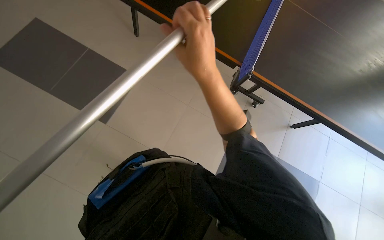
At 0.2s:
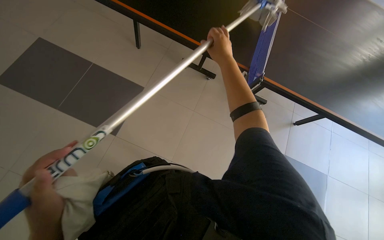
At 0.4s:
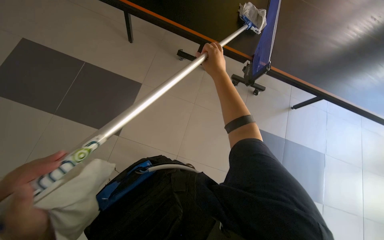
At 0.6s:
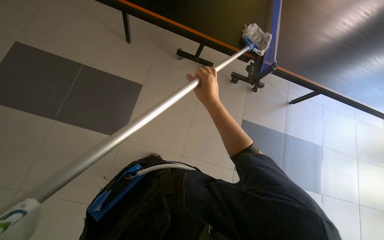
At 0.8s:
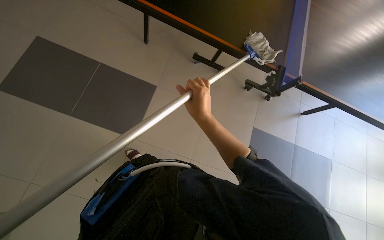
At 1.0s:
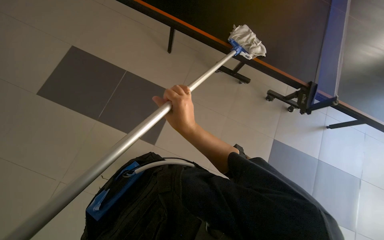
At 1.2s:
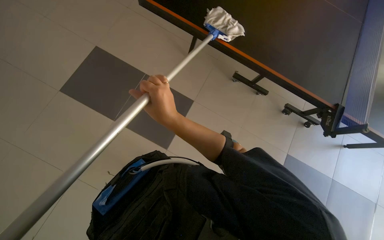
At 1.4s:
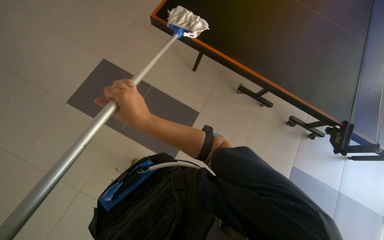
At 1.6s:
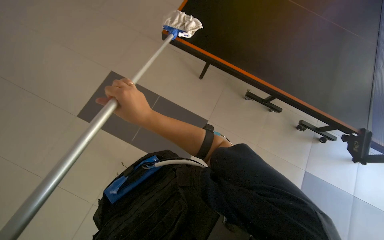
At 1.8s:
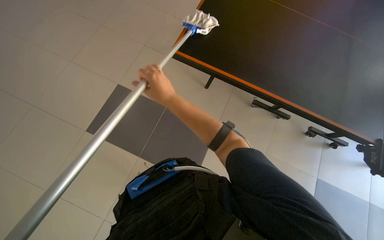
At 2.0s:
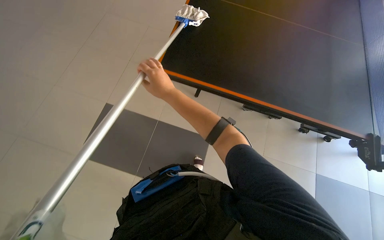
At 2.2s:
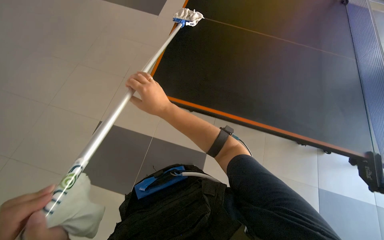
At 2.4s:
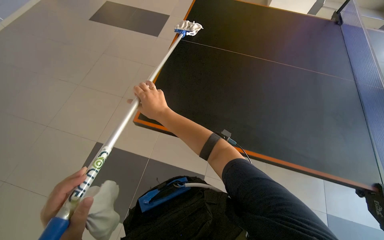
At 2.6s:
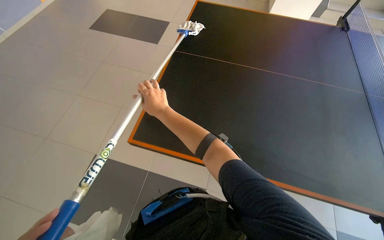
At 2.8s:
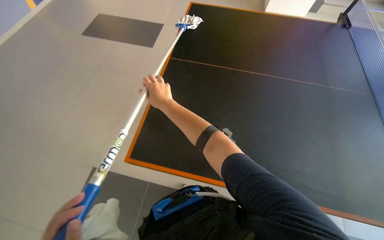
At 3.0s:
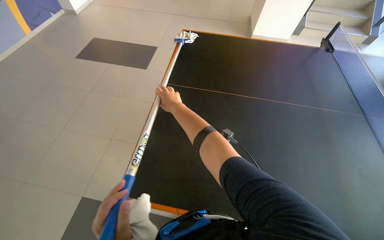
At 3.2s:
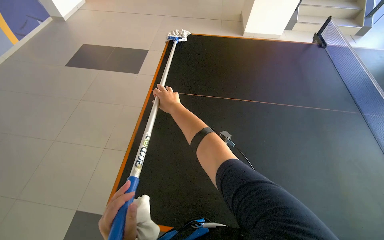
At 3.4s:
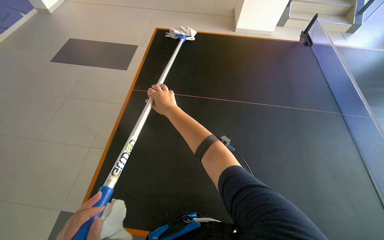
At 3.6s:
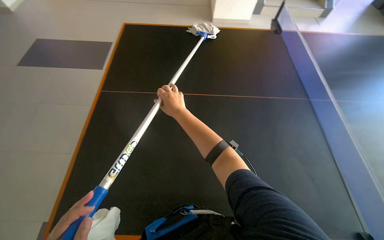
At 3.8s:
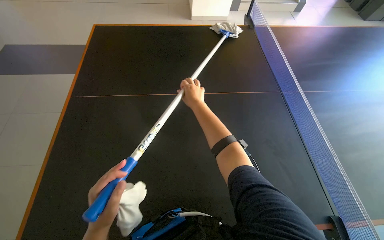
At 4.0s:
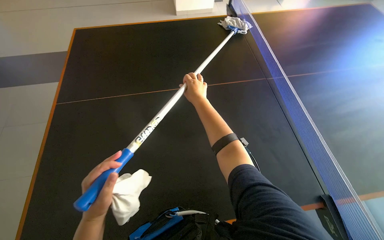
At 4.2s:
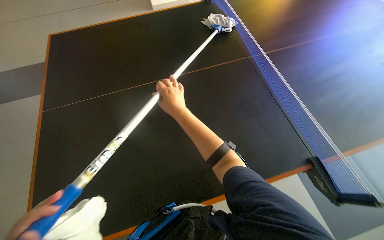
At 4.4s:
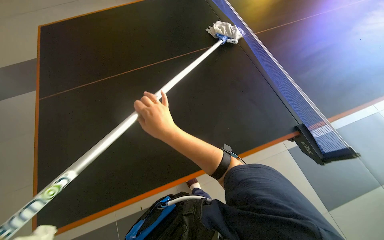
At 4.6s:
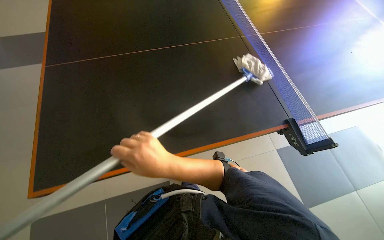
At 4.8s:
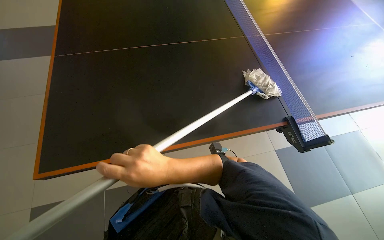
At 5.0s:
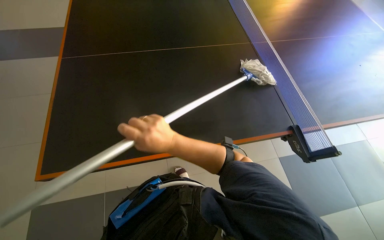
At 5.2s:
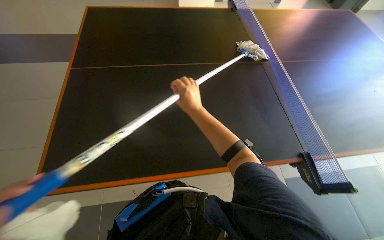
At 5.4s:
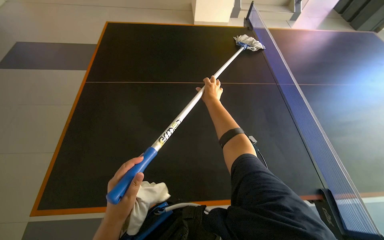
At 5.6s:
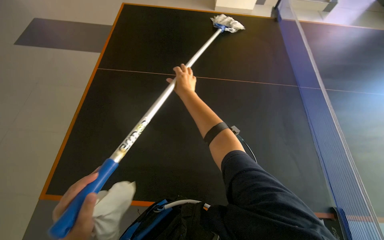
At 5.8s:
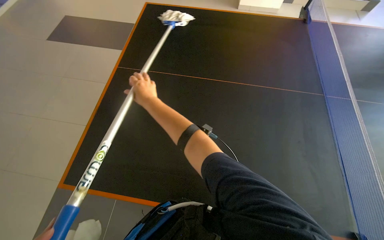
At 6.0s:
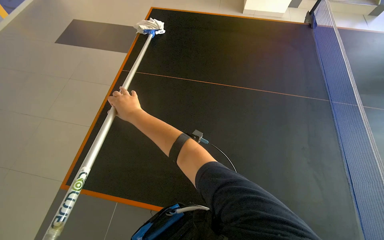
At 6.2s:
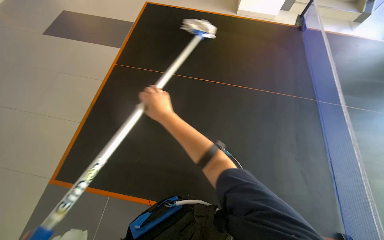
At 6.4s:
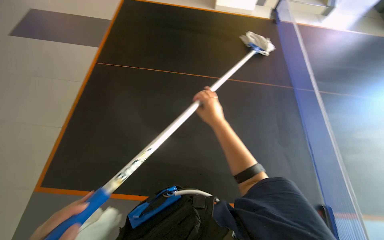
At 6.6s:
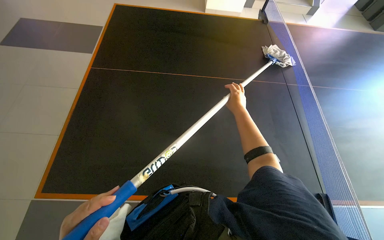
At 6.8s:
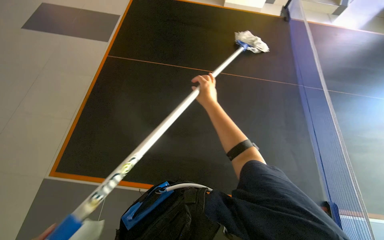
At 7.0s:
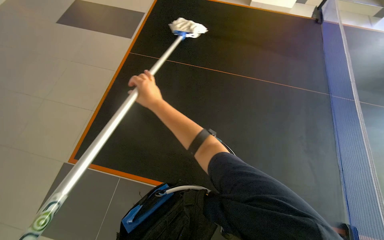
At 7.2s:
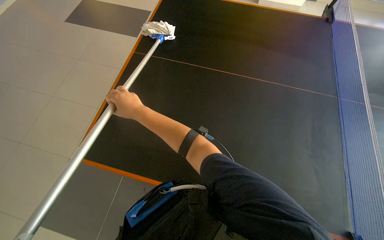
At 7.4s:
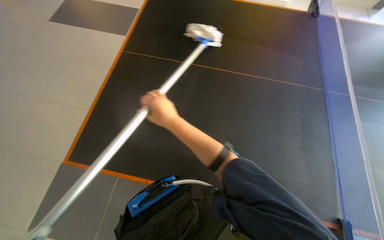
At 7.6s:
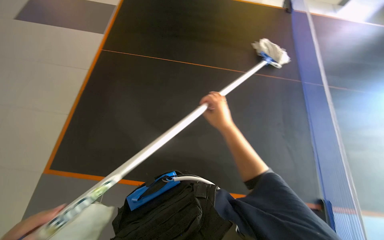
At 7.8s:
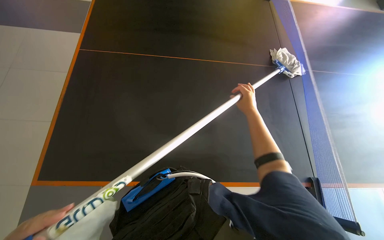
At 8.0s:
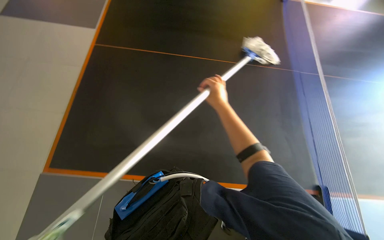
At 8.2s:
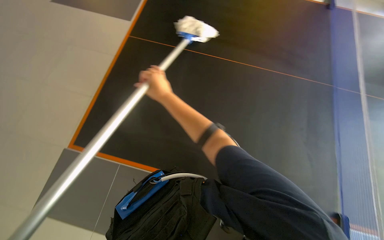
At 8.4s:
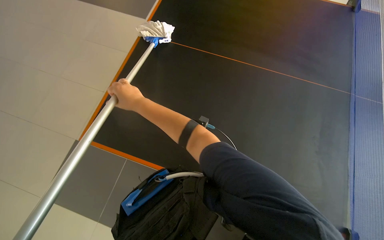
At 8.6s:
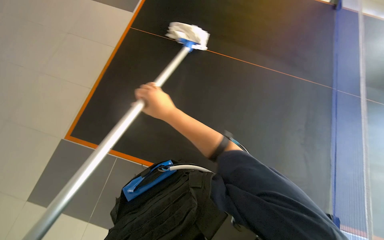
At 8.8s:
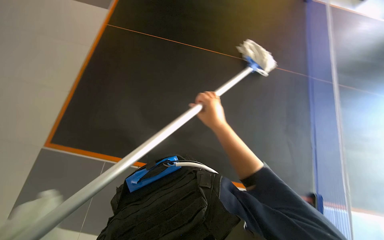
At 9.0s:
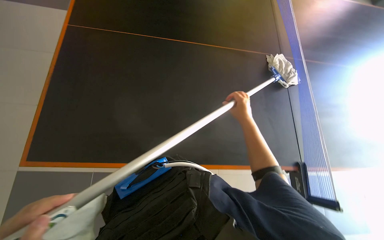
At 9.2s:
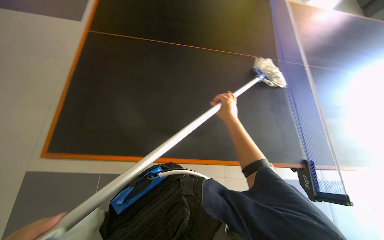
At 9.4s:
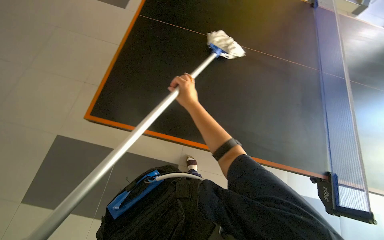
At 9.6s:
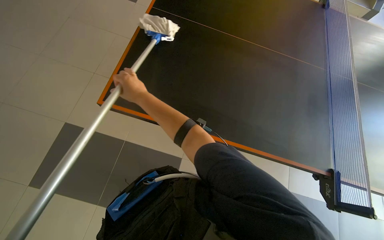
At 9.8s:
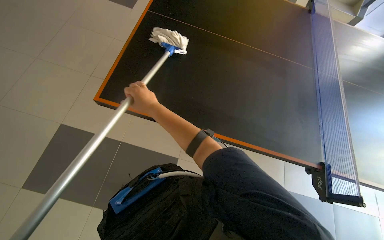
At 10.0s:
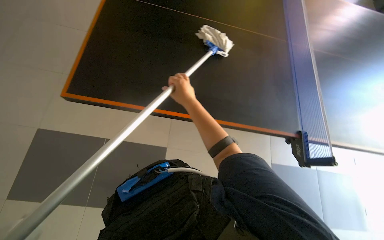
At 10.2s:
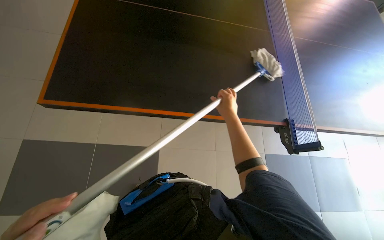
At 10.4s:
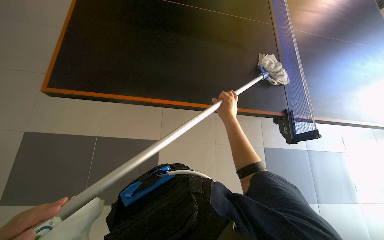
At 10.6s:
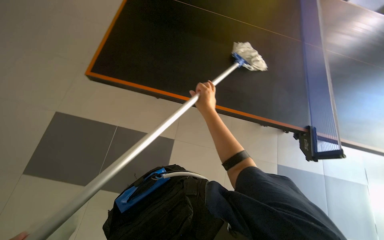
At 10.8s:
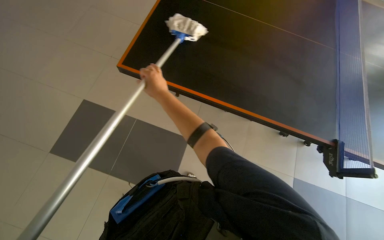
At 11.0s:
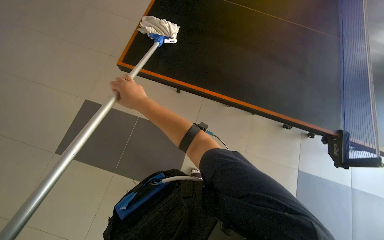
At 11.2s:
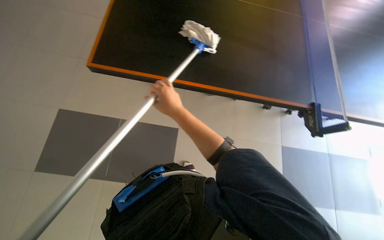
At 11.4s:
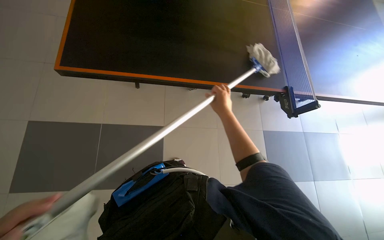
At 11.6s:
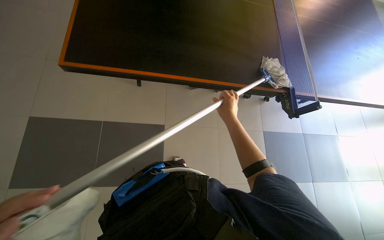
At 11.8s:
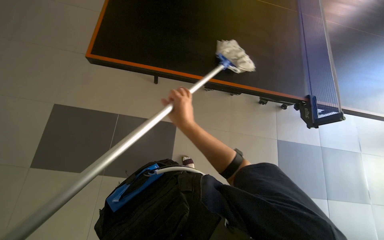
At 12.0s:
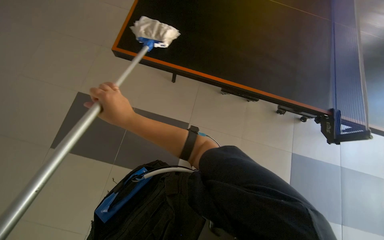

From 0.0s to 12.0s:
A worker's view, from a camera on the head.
Job: wiping surfaces.
The whole recording: Cleaning table surface with mop. The worker cleans the table surface using a mop.
From 0.0s to 1.6s: The right hand moves to the left and farther from the camera, approximately 35 cm.
From 1.6s to 3.0s: The right hand travels farther from the camera by some 10 cm.
From 3.0s to 4.4s: The right hand shifts approximately 10 cm nearer to the camera.
From 4.4s to 6.0s: The wearer's head swings about 20 degrees to the left. The right hand shifts some 25 cm to the left.
From 6.0s to 7.6s: The right hand goes left and right, approximately 35 cm each way, reversing 2 times.
From 7.6s to 9.0s: The right hand goes left and right, about 40 cm each way, reversing 2 times.
From 9.0s to 10.4s: The right hand travels to the left and back again, about 35 cm each way.
From 10.4s to 12.0s: The right hand swings left and right, about 30 cm each way, with 2 reversals.

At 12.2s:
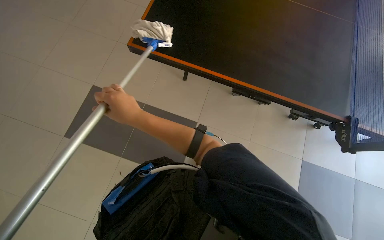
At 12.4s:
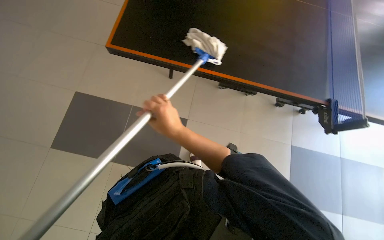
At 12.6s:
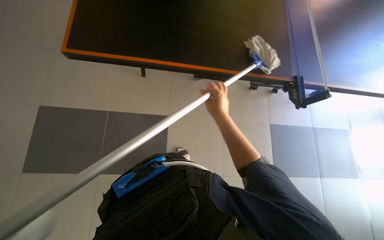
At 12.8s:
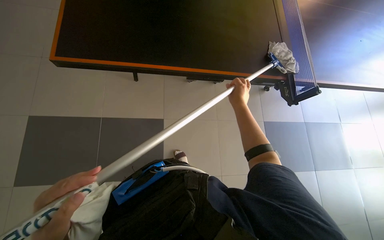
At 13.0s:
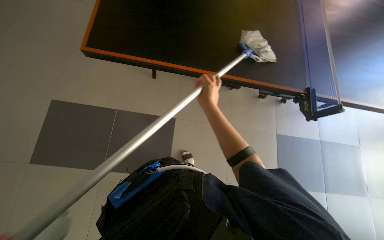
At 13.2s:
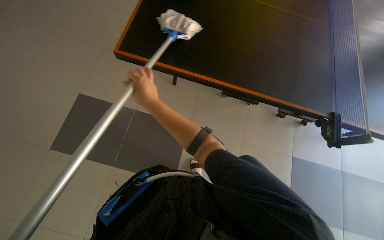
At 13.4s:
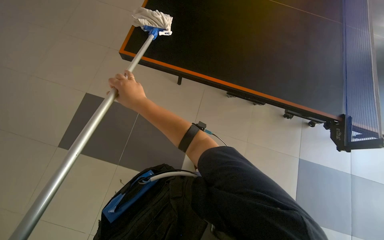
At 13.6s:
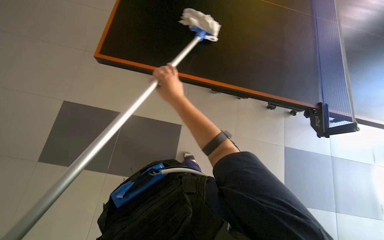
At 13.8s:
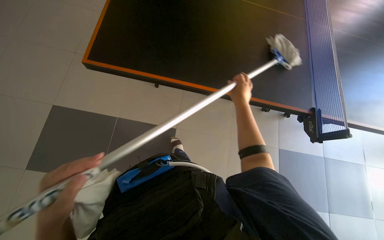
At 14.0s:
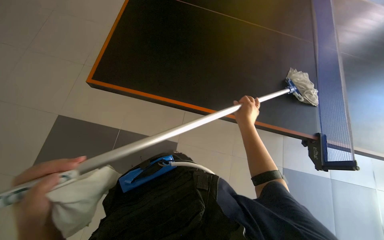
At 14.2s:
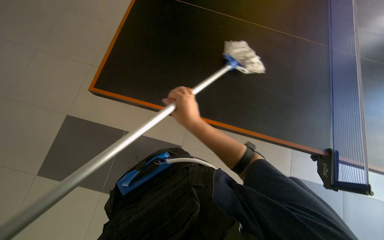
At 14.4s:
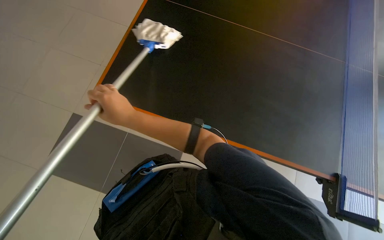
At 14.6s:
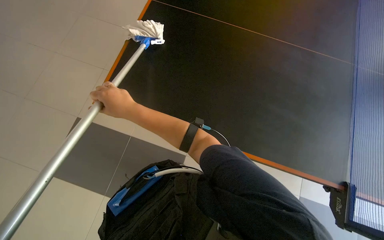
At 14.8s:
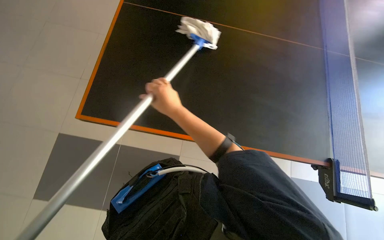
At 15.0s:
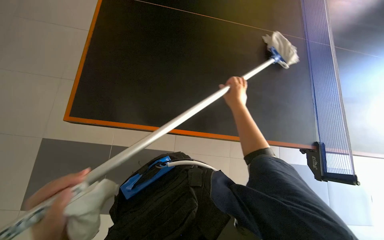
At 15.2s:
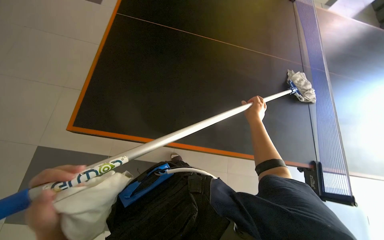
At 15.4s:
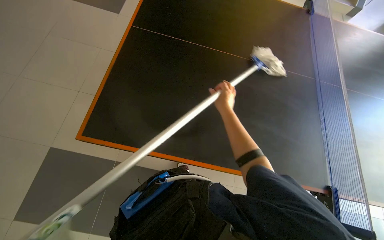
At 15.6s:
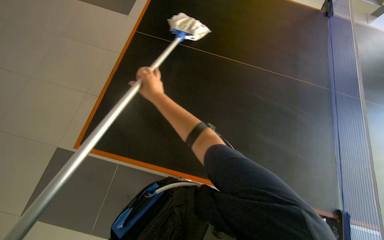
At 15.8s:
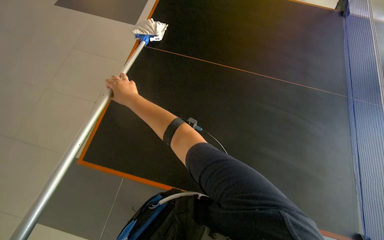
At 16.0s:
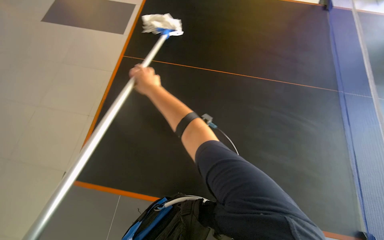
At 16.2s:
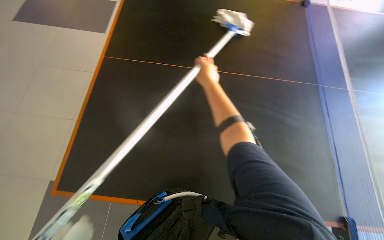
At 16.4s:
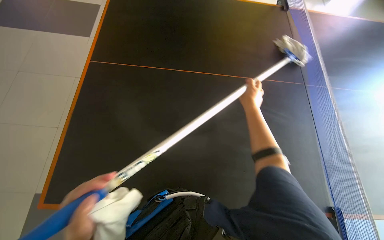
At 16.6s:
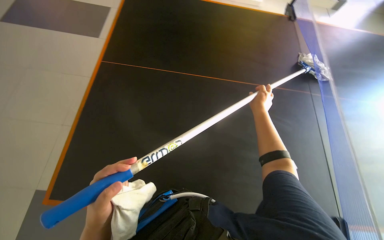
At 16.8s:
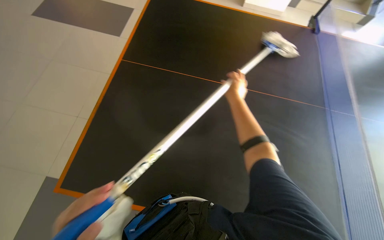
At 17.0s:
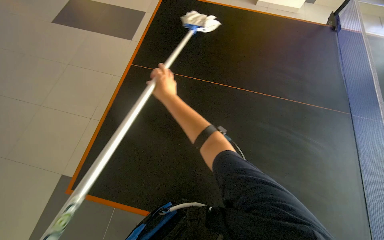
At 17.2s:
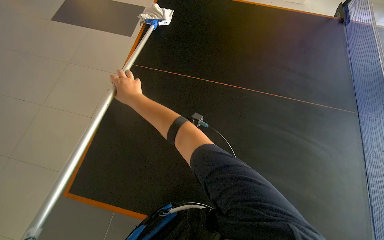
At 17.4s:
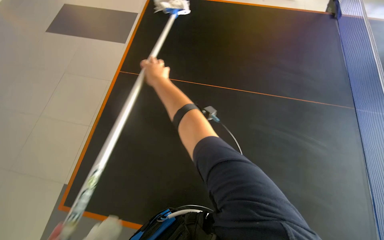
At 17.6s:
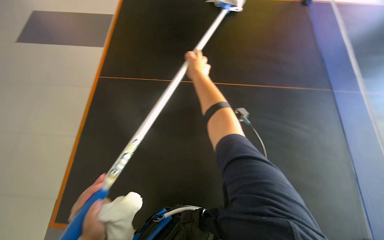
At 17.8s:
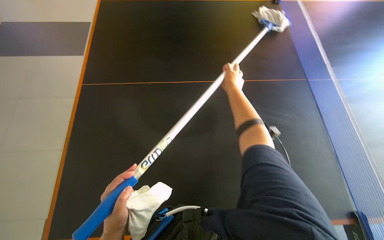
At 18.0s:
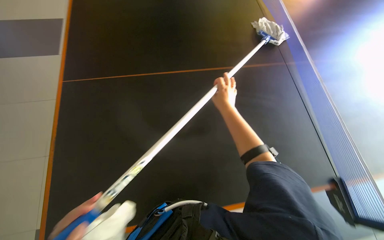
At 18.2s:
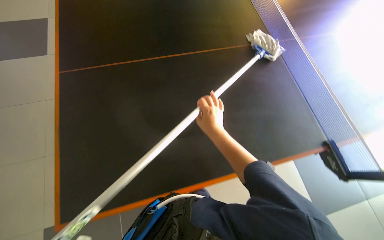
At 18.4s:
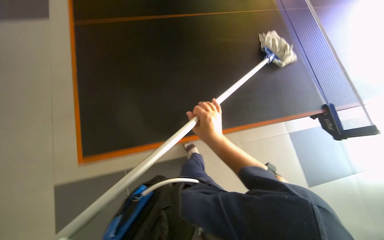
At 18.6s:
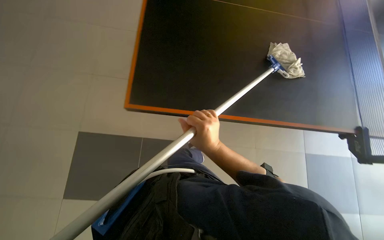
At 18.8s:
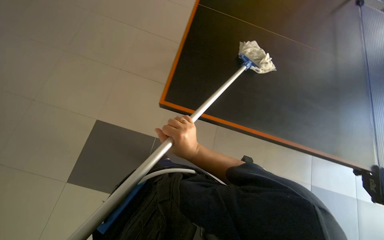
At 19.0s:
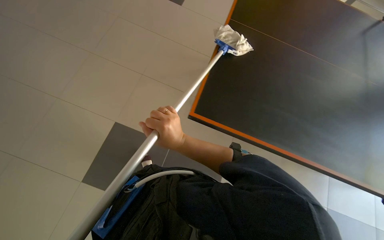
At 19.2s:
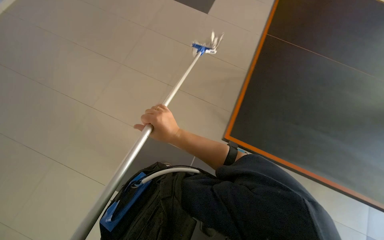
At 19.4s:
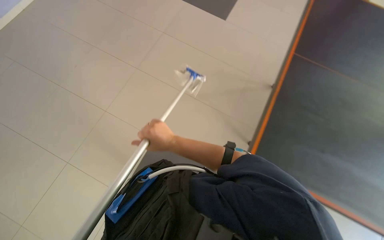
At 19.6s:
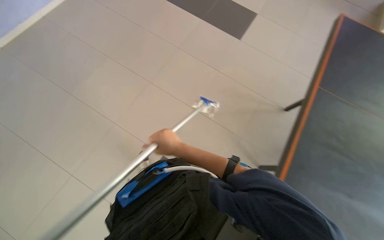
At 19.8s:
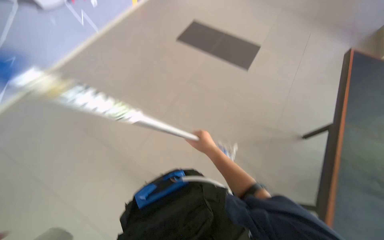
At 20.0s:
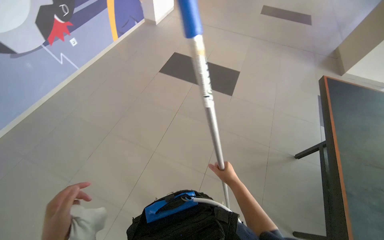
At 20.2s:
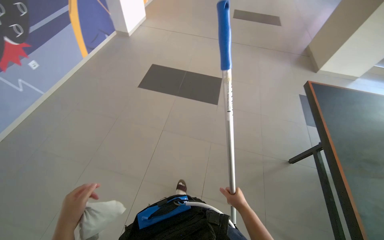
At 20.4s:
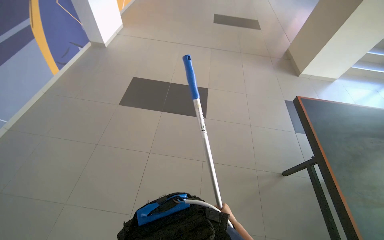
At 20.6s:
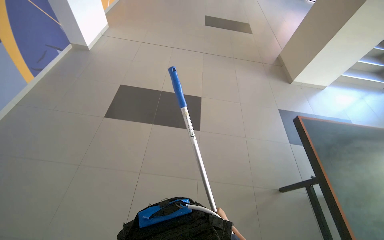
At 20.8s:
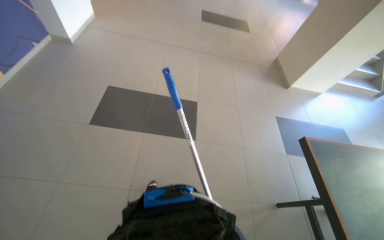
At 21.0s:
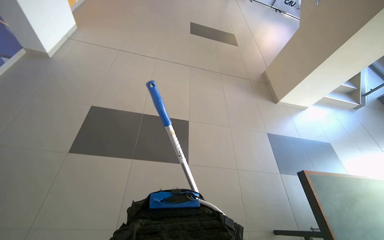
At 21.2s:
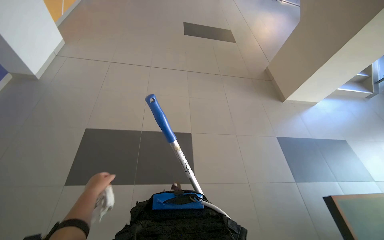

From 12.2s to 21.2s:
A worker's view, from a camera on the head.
Job: wiping surfaces.
The whole recording: Cleaning table surface with mop. The worker cleans the table surface using a mop.
From 12.2s to 13.8s: The right hand moves left and right over some 30 cm, changing direction 2 times.
From 15.2s to 16.6s: The right hand reaches about 35 cm to the left, then returns.
From 16.6s to 18.2s: The right hand reaches approximately 40 cm to the left, then returns.
From 18.2s to 19.8s: The right hand reaches about 20 cm nearer to the camera, then returns.
From 19.8s to 21.2s: The wearer moves roughly 1.5 m. The wearer looks some 20 degrees further to the right.
